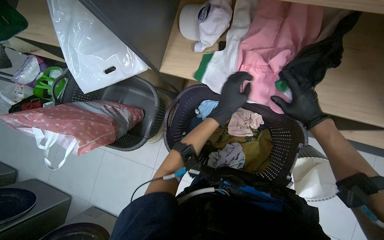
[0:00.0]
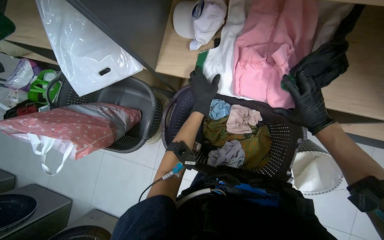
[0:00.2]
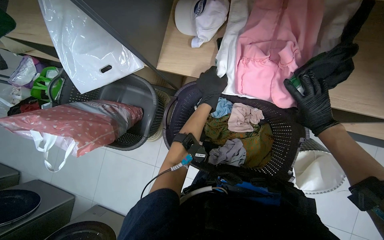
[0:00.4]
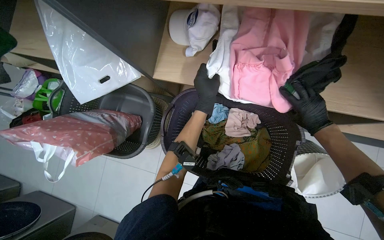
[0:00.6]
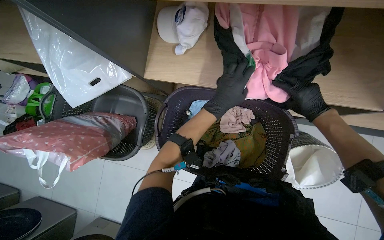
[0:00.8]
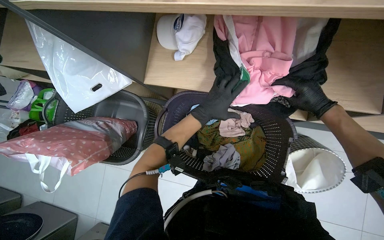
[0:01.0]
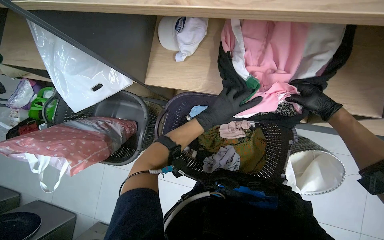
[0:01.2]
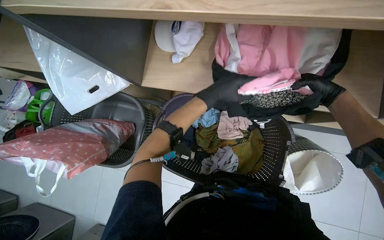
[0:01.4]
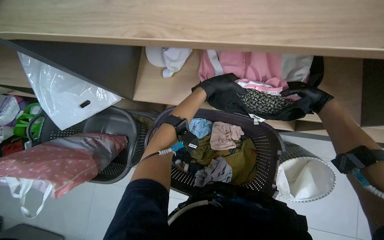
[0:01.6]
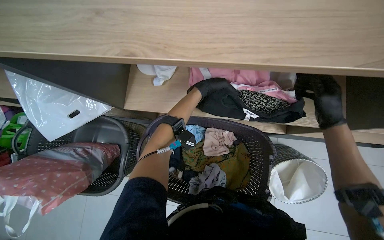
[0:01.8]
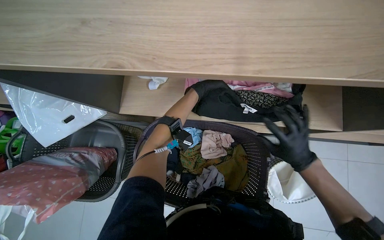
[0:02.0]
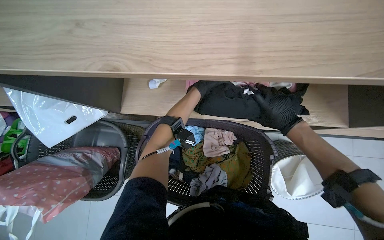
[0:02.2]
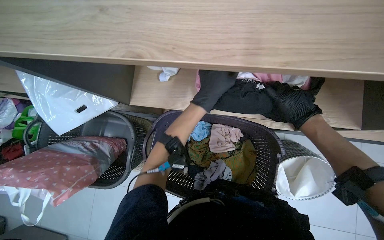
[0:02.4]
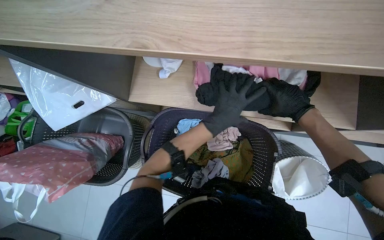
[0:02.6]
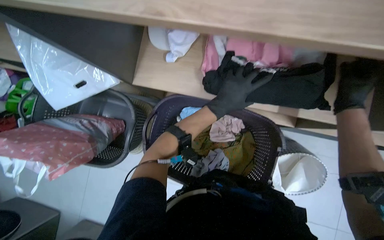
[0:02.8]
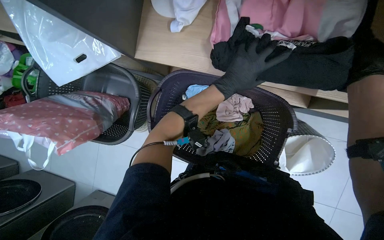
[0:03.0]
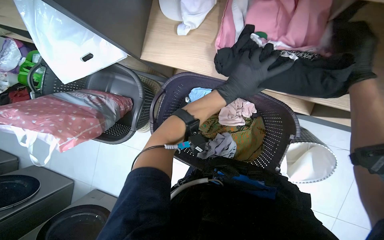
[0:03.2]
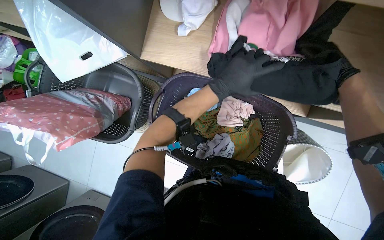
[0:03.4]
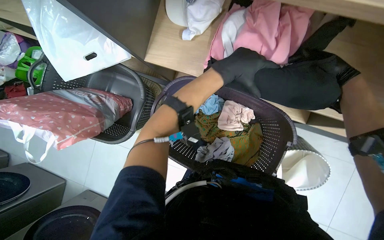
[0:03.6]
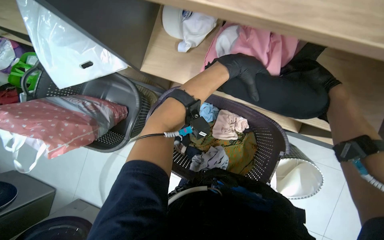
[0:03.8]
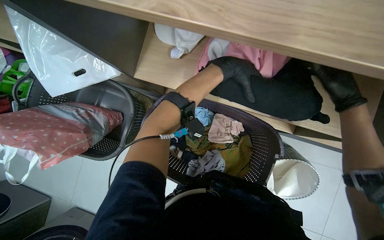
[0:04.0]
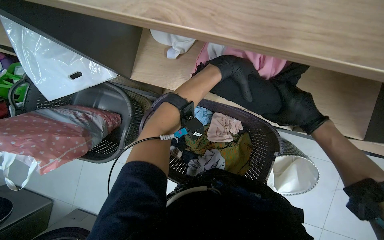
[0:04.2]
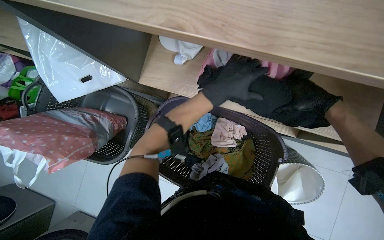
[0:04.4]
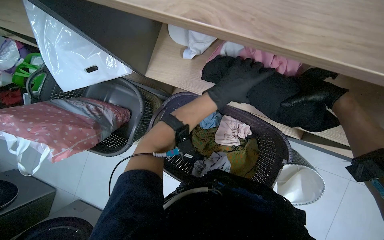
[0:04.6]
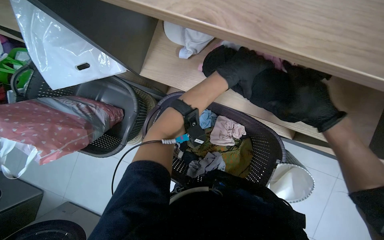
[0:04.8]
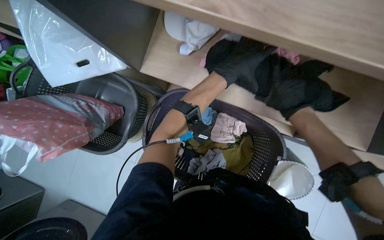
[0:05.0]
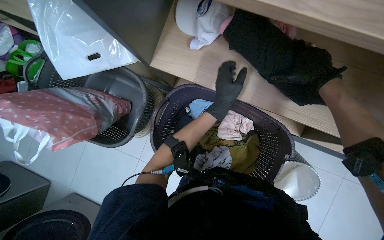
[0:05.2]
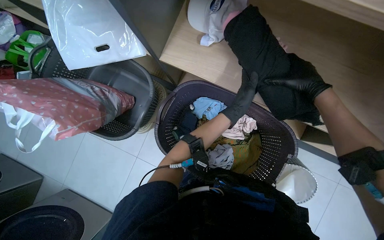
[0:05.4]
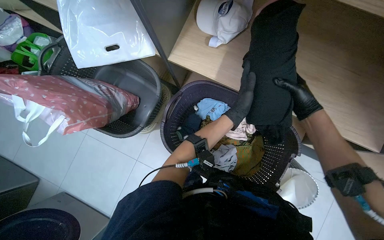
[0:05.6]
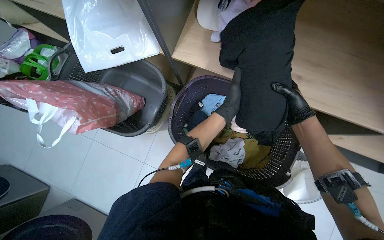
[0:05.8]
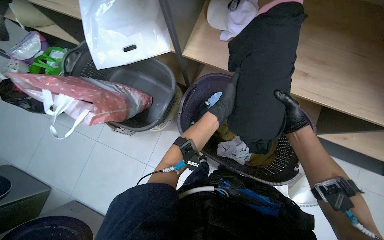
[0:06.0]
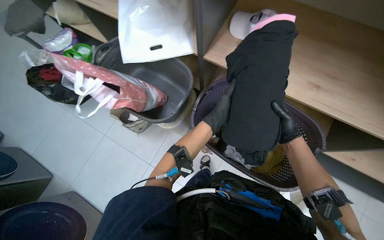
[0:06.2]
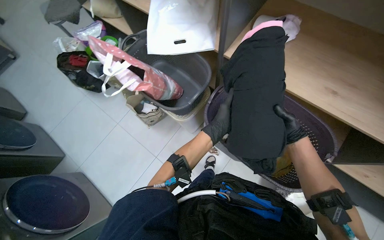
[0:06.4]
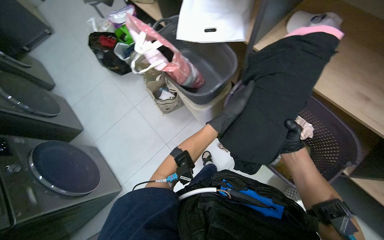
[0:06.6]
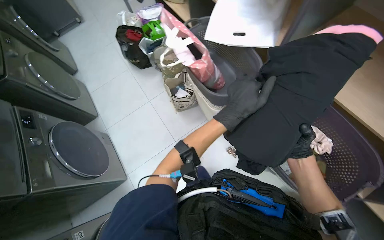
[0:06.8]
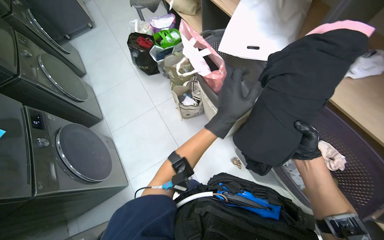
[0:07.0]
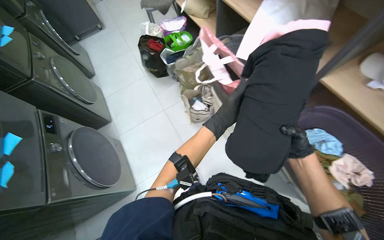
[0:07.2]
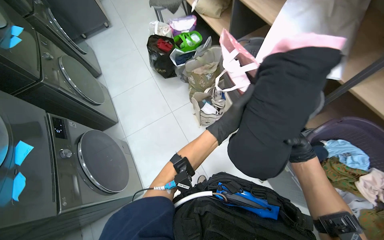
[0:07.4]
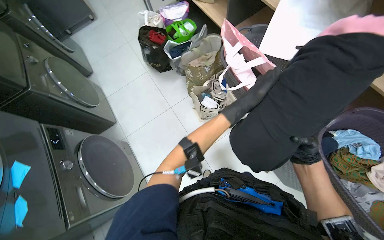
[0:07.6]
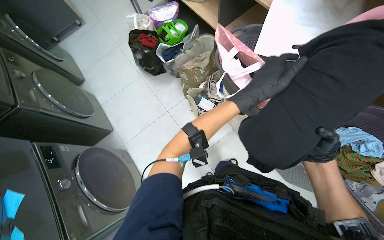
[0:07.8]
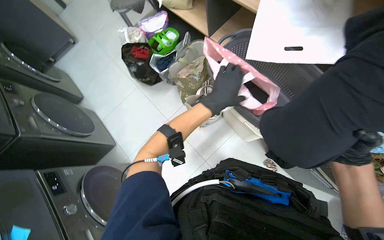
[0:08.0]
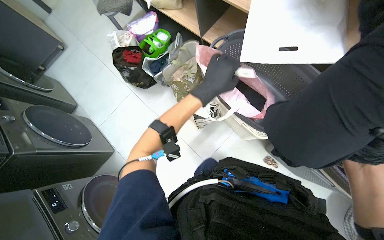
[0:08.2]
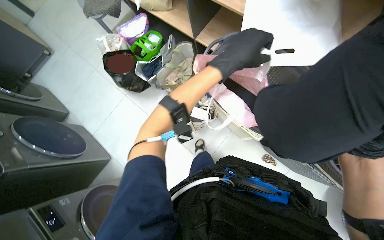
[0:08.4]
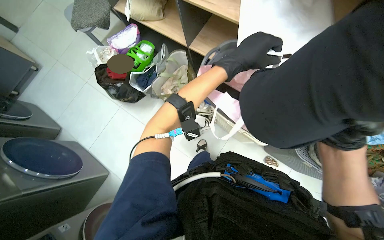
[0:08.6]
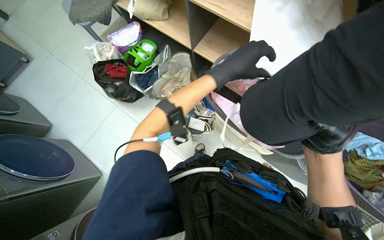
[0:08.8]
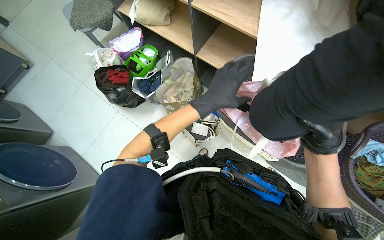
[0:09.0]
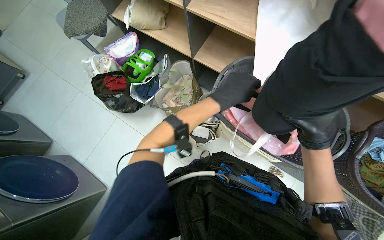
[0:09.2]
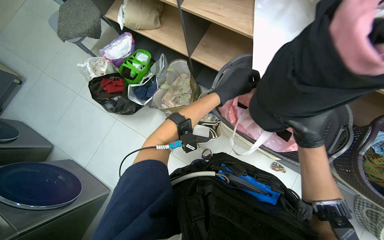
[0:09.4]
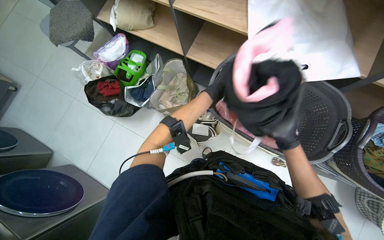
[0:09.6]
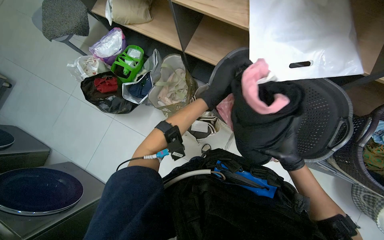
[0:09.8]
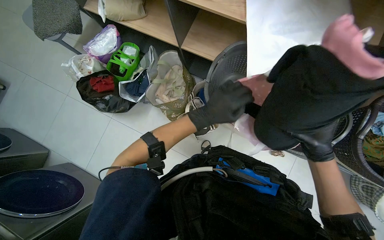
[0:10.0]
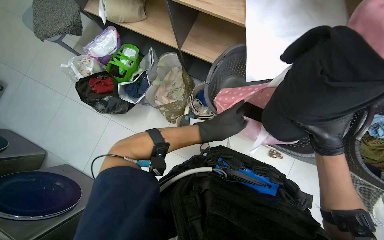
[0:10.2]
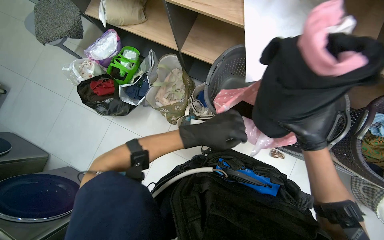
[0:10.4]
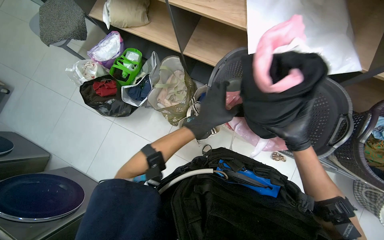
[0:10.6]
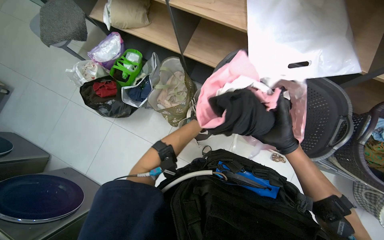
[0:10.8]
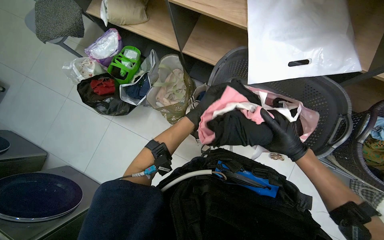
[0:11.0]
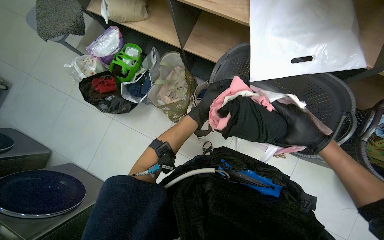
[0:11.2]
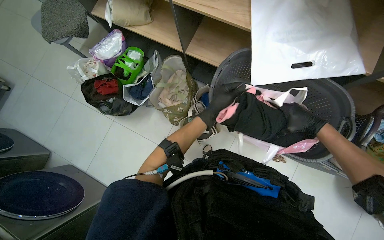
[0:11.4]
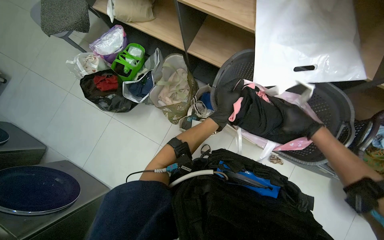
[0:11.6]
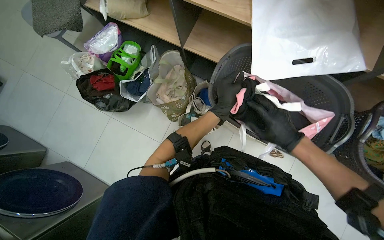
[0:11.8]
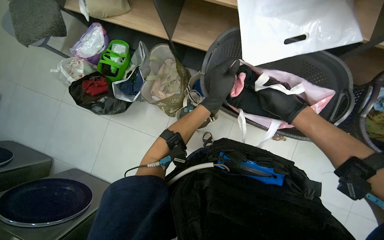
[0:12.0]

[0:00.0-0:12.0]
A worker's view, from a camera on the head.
Job: managing laundry.
The whole recording: Folding and organizing laundry. The worker folds and organizes various clothes, placing them into baskets, on shelves, and into bags.
0:00.0 to 0:01.6: The right hand shifts roughly 20 cm to the right and up the picture. The left hand moves up the picture, roughly 20 cm.
0:01.6 to 0:03.0: The wearer looks approximately 15 degrees further downward.
0:04.4 to 0:06.0: The right hand moves nearer and farther over roughly 25 cm, changing direction 2 times; the left hand heads farther from the camera, covering roughly 20 cm.
0:06.0 to 0:07.6: The camera is carried about 50 cm. The wearer looks about 35 degrees further to the left.
0:07.6 to 0:09.0: The left hand travels to the left by about 15 cm.
0:09.0 to 0:10.4: The left hand travels farther from the camera and back again, roughly 25 cm each way.
0:10.4 to 0:12.0: The left hand reaches about 15 cm farther from the camera, then returns, while the right hand heads farther from the camera, covering roughly 25 cm.

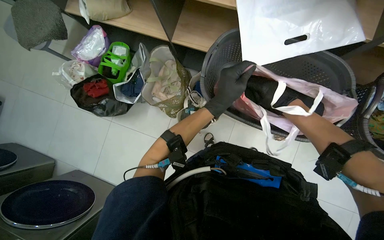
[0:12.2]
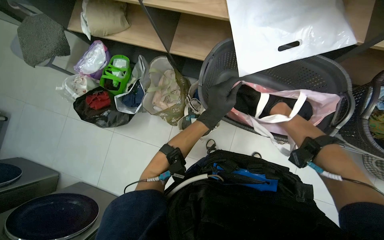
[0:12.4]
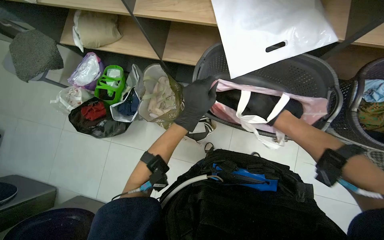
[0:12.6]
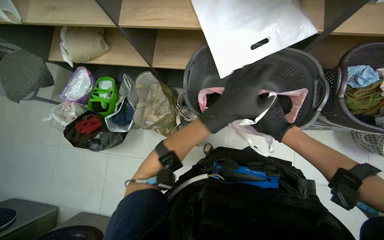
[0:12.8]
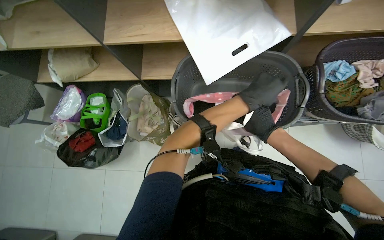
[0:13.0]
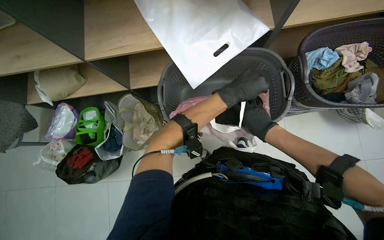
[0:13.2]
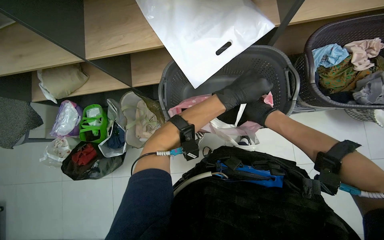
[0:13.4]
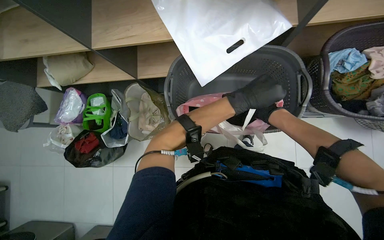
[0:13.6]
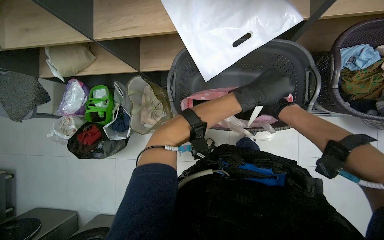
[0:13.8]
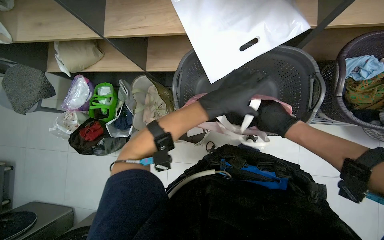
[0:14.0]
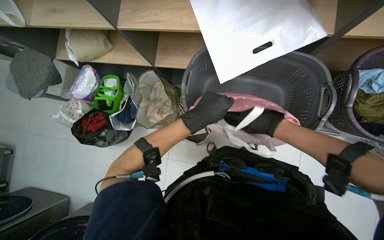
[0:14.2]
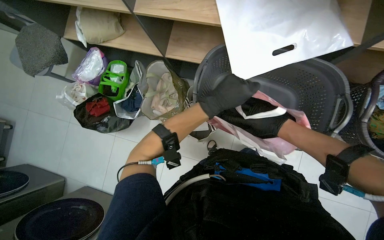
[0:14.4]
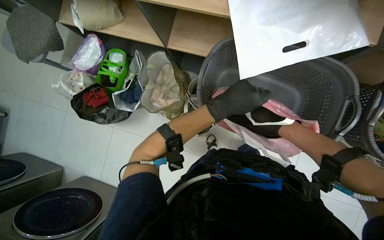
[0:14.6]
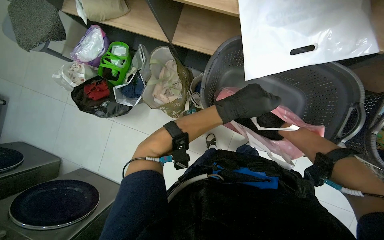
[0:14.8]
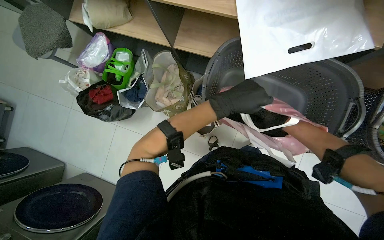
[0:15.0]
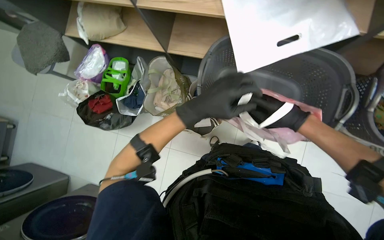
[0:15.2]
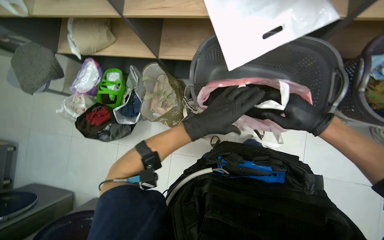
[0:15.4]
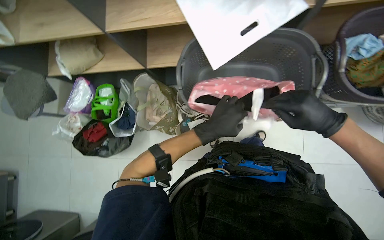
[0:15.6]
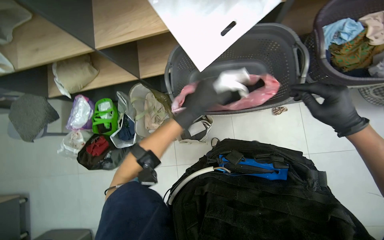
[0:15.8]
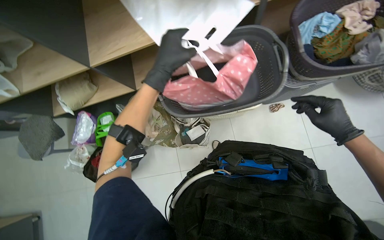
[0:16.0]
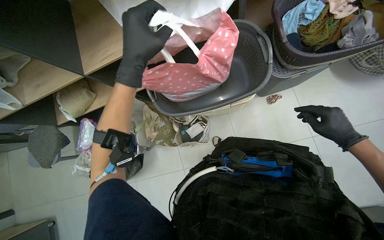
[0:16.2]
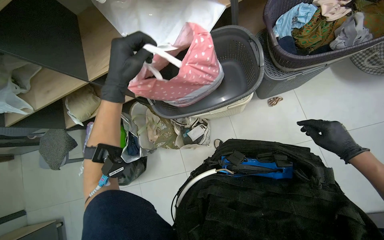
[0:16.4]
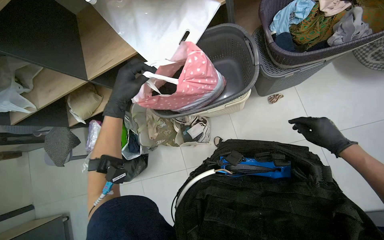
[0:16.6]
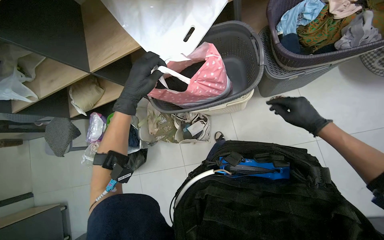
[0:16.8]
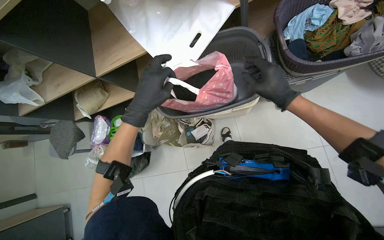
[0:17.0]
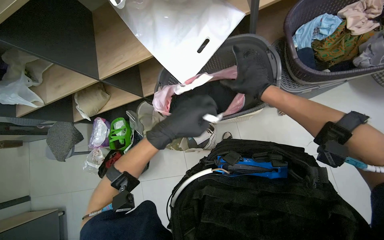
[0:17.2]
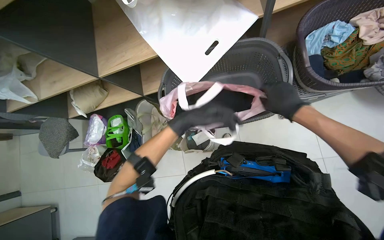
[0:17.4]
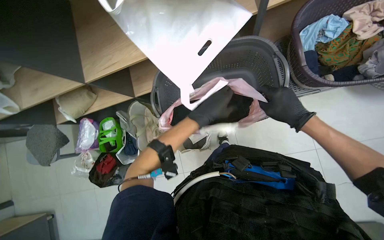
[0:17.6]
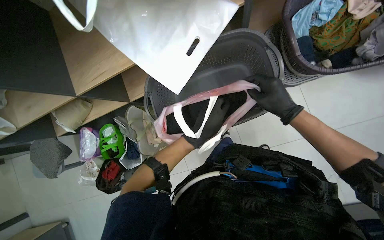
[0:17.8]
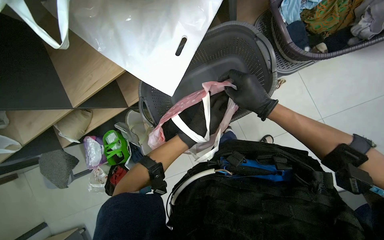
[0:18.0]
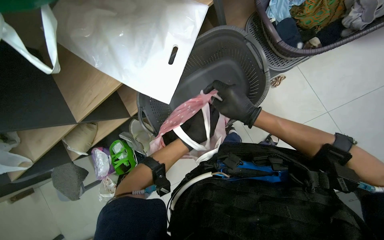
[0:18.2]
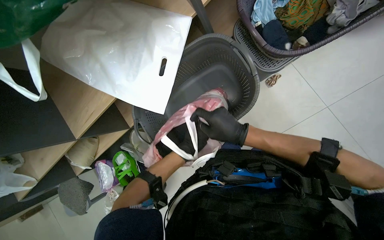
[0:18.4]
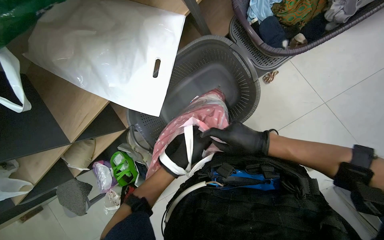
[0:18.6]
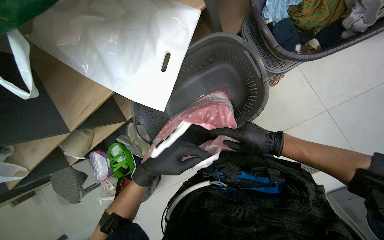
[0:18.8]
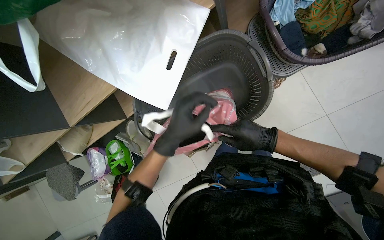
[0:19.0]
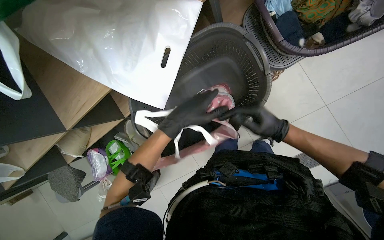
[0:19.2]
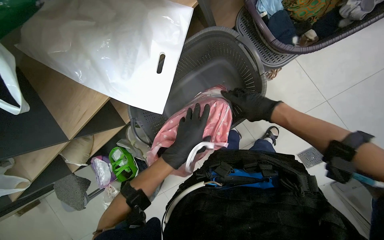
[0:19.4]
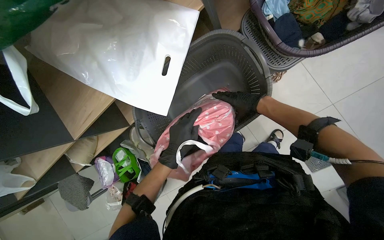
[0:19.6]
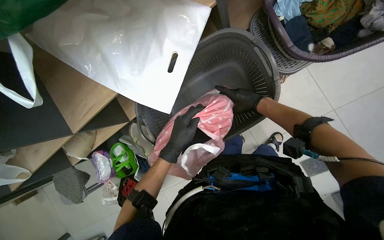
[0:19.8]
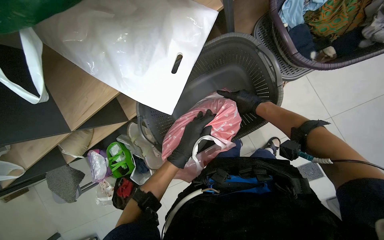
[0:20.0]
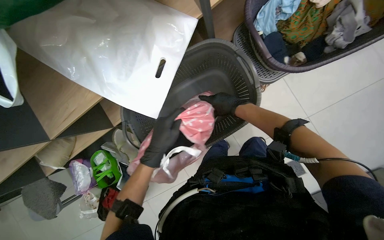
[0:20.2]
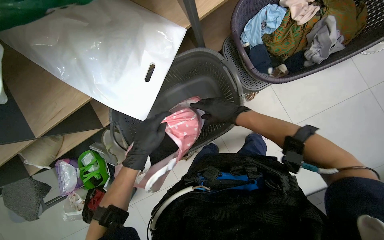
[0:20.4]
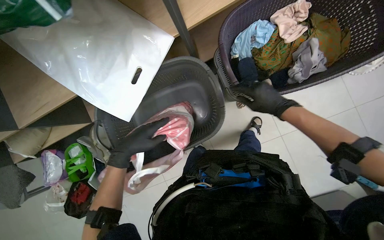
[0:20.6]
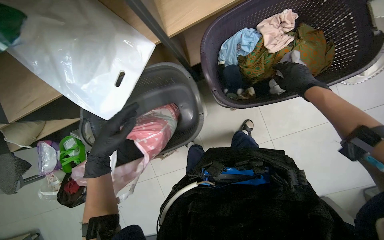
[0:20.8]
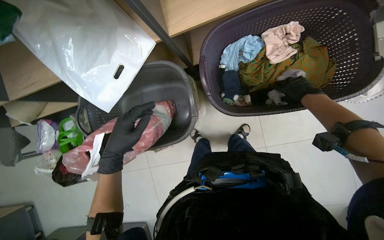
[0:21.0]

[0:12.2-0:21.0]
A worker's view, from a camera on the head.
Job: managing laundry.
The whole recording: Folding and organizing laundry. The worker folds and organizes various clothes, placing them into baskets, on shelves, and into bags.
0:12.2 to 0:13.6: The left hand travels to the right by about 20 cm. Meanwhile the right hand is displaced farther from the camera by some 10 cm.
0:13.6 to 0:15.2: The left hand goes about 25 cm to the left.
0:15.2 to 0:16.6: The scene rotates counterclockwise by roughly 35 degrees. The right hand shifts about 40 cm to the right and down the picture, and moves some 15 cm nearer to the camera and comes back.
0:16.6 to 0:18.0: The right hand is displaced to the left and up the picture by approximately 35 cm.
0:18.0 to 0:19.6: The right hand goes approximately 15 cm farther from the camera, and reaches roughly 10 cm down the picture, then returns.
0:19.6 to 0:21.0: The right hand travels to the right and nearer to the camera by approximately 40 cm.